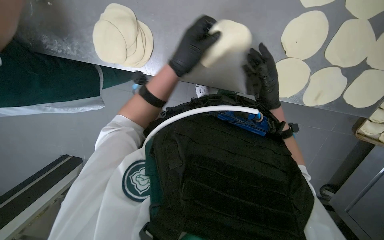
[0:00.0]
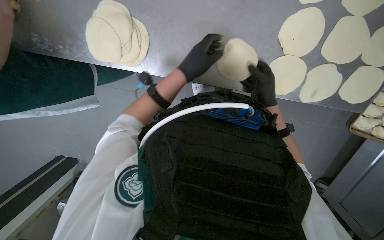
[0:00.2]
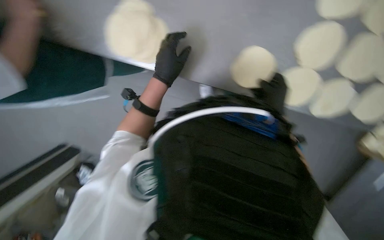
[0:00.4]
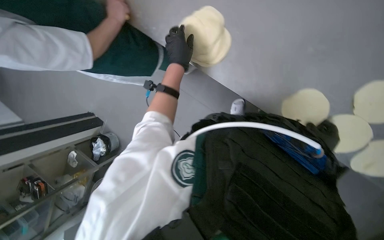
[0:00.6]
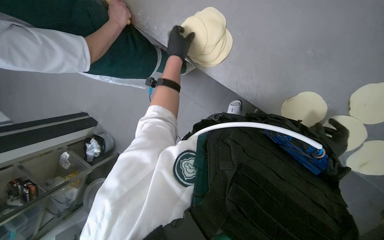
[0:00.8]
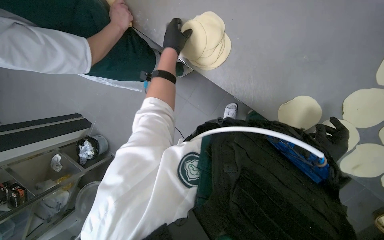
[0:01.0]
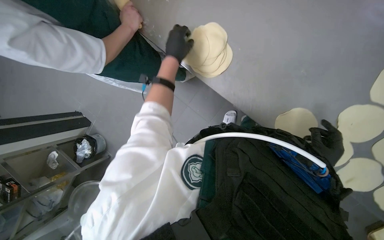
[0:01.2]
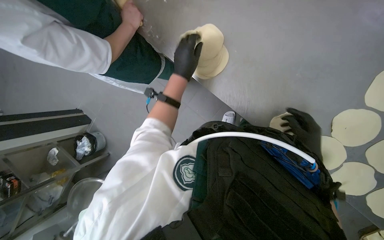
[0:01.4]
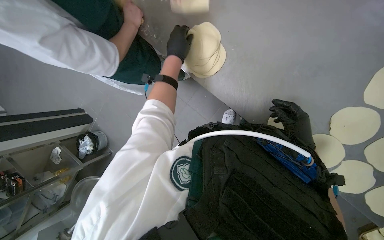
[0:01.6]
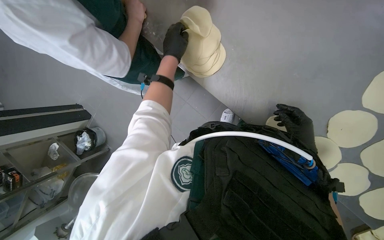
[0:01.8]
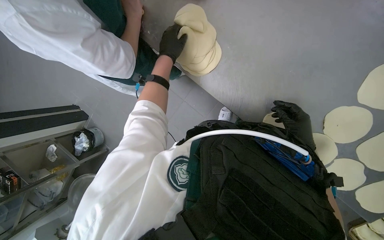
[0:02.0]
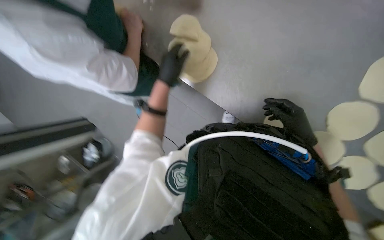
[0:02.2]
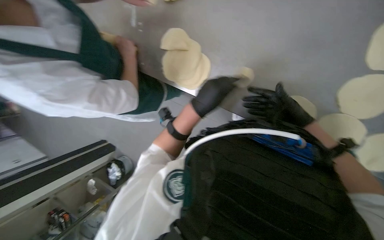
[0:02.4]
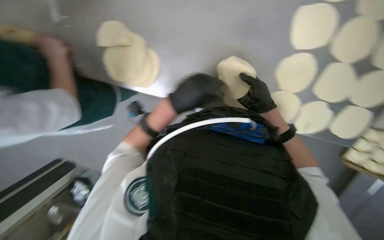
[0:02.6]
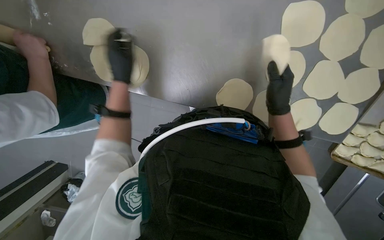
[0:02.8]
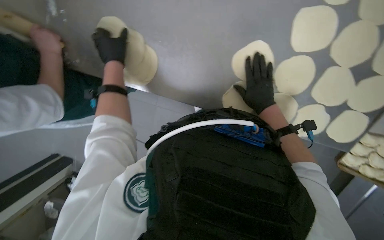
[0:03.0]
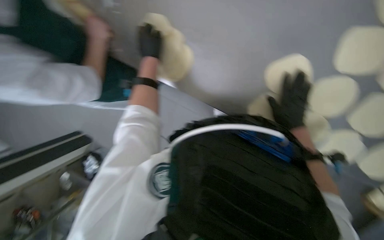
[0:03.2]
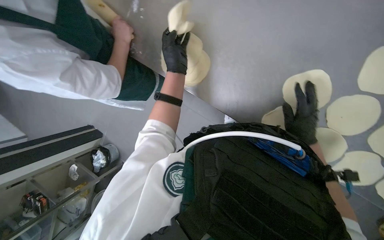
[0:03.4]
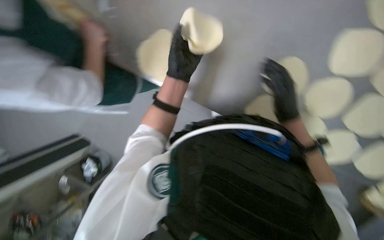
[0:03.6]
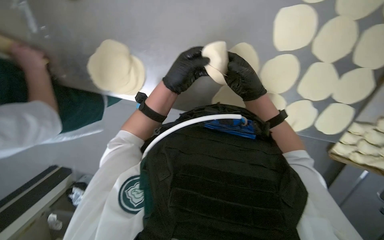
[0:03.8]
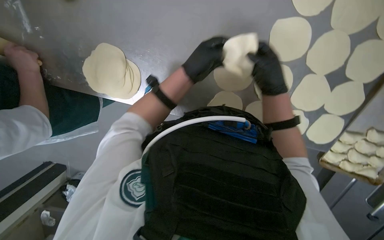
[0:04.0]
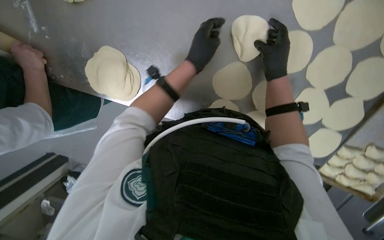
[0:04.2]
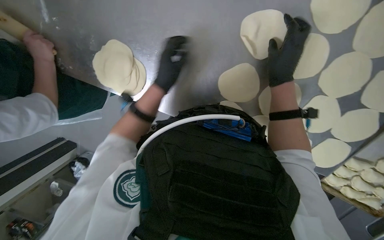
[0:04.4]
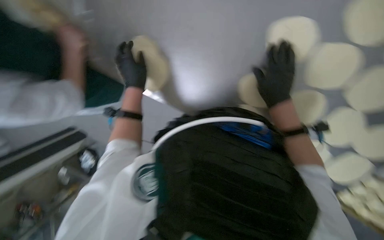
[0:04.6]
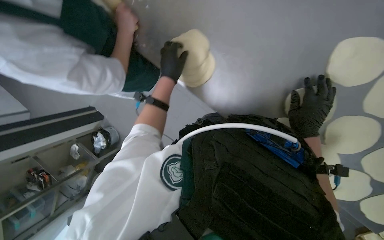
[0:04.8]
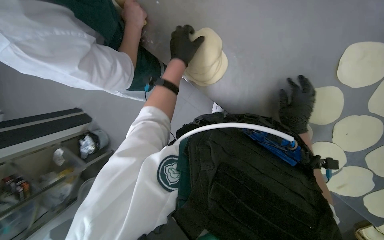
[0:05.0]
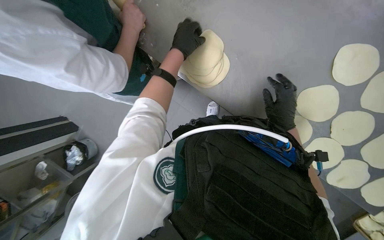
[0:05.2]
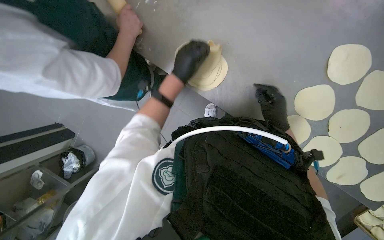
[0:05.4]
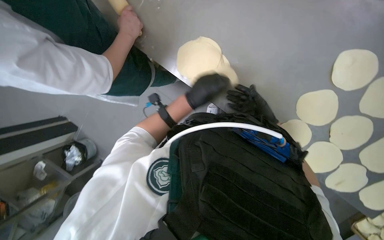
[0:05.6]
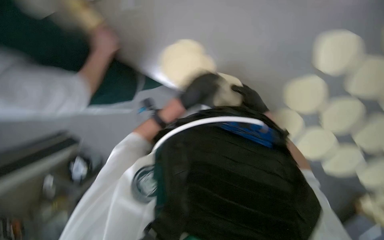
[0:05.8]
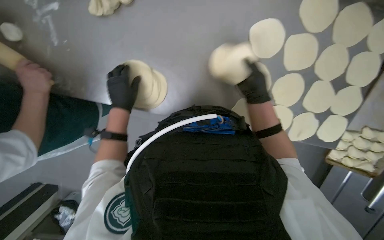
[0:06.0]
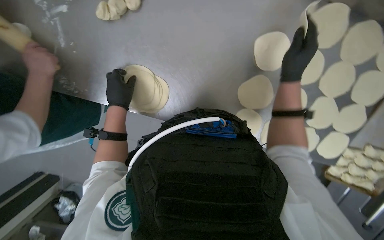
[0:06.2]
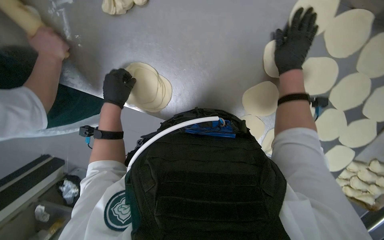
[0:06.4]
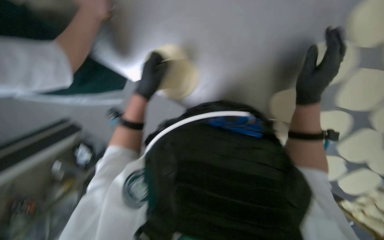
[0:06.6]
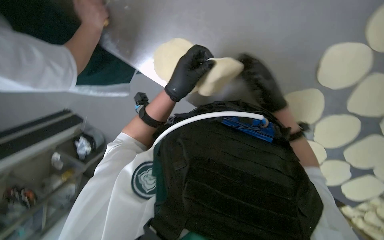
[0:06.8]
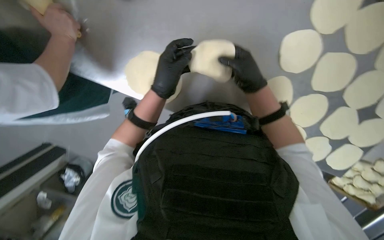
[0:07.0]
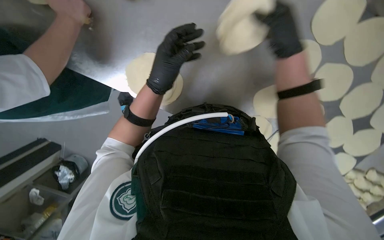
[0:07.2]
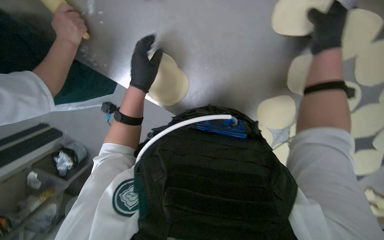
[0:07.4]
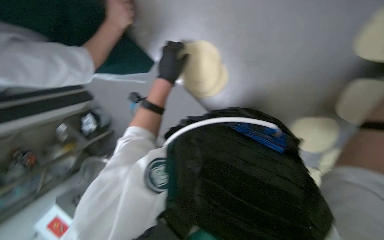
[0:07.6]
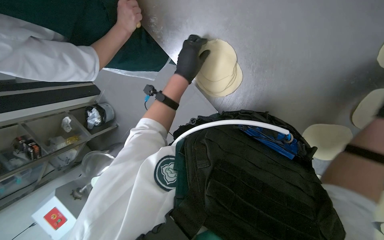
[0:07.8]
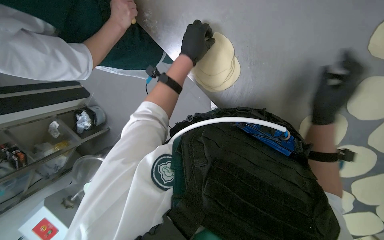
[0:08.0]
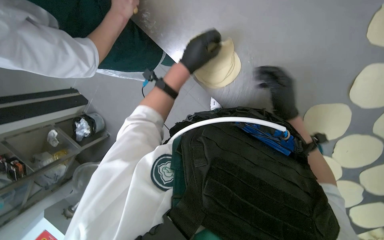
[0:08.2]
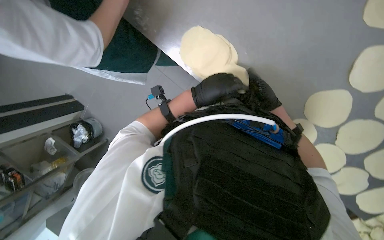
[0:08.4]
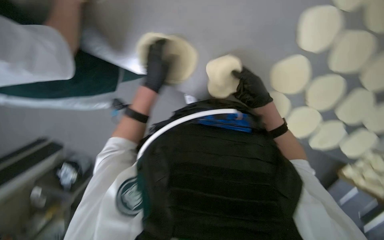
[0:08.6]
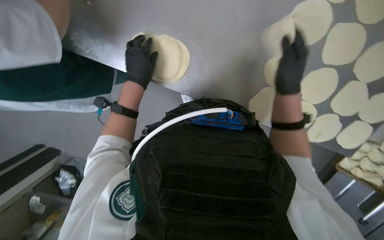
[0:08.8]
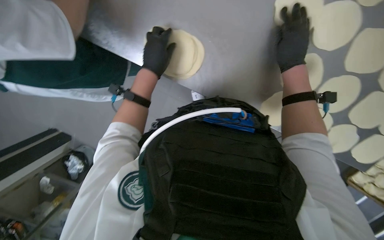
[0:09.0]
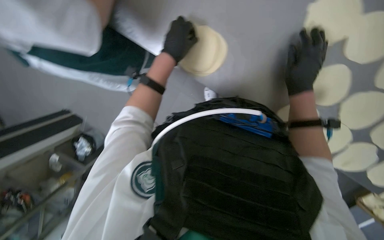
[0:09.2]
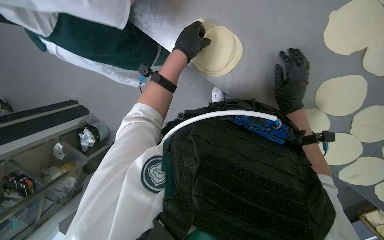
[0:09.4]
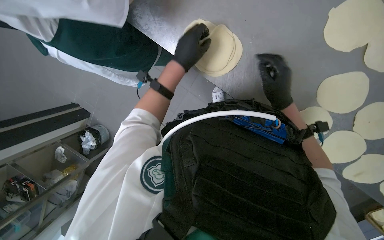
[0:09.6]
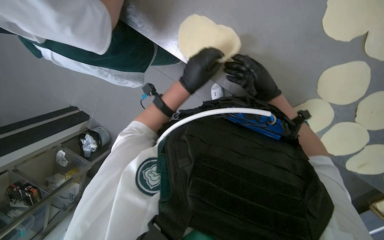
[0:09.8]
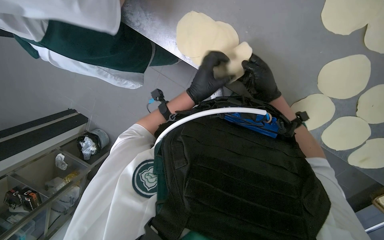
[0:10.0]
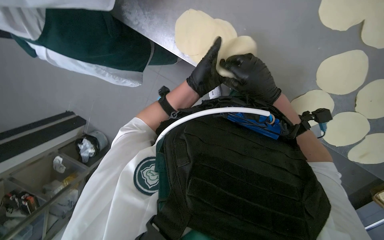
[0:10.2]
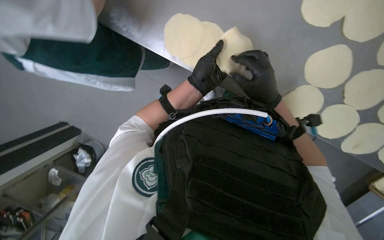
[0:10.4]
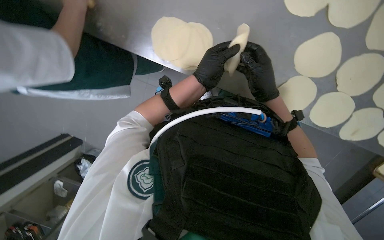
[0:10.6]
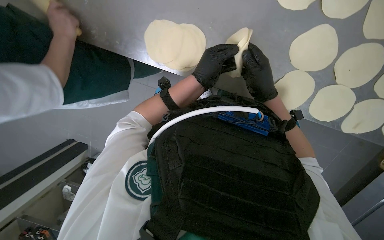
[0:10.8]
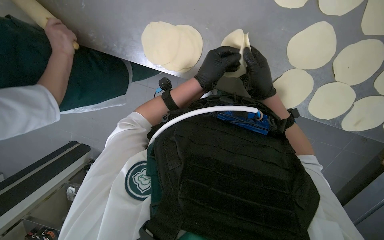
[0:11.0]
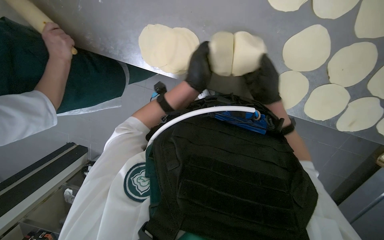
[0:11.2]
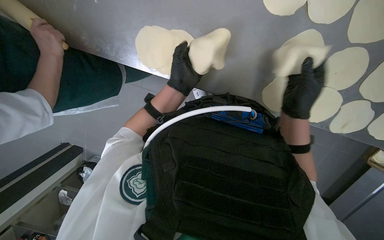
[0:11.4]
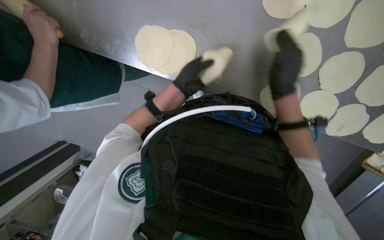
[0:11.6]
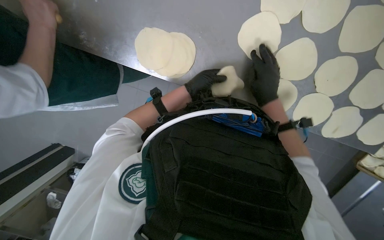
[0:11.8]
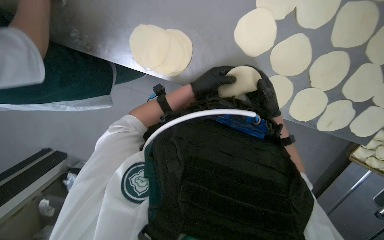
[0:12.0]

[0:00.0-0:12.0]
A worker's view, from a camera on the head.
Job: preparing food.
The whole recording: Flattening dough for dumplings. The worker continues flattening small pieces of dough into circular shapes using a rolling pin.
0:00.0 to 0:01.6: The scene rotates clockwise by some 25 degrees. The left hand heads up the picture, covering roughly 10 cm.
0:03.0 to 0:04.4: The right hand heads nearer to the camera and up the picture, covering about 15 cm. Meanwhile the left hand moves to the right, some 15 cm.
0:04.4 to 0:06.0: The right hand shifts approximately 10 cm farther from the camera, while the left hand heads to the left, covering about 10 cm.
0:06.0 to 0:07.6: The left hand goes left and right, some 20 cm each way, reversing 2 times, while the right hand travels nearer to the camera by roughly 25 cm.
0:07.6 to 0:09.0: The right hand goes nearer and farther, approximately 30 cm each way, reversing 2 times.
0:09.0 to 0:10.4: The right hand is displaced to the left and down the picture by approximately 15 cm, while the left hand heads down the picture, covering roughly 10 cm.

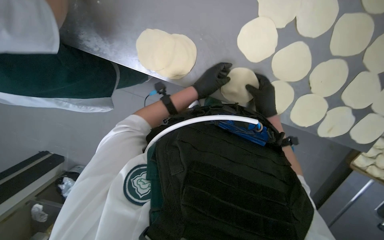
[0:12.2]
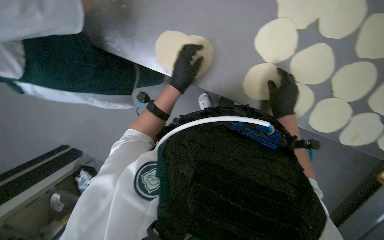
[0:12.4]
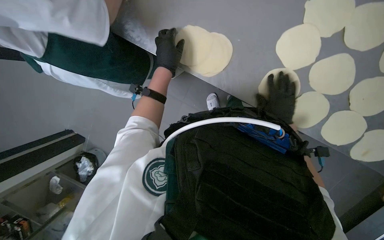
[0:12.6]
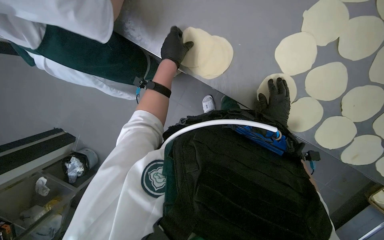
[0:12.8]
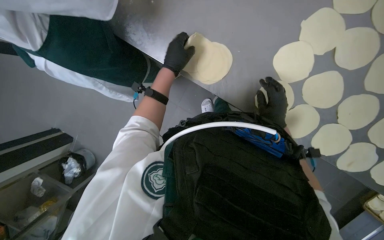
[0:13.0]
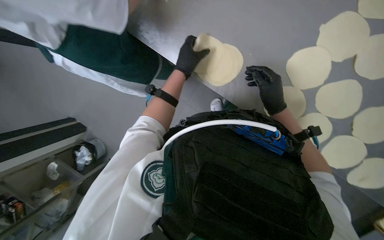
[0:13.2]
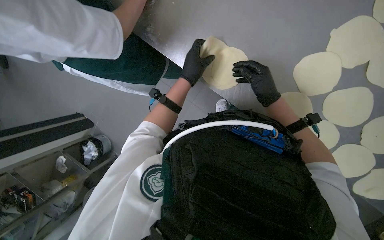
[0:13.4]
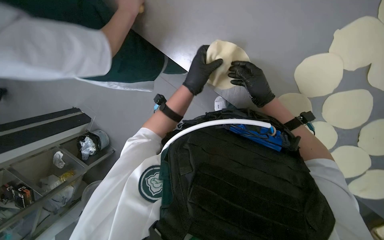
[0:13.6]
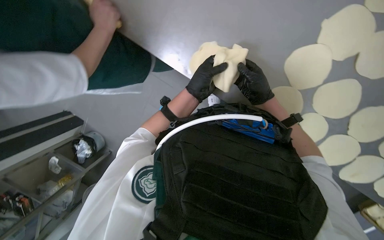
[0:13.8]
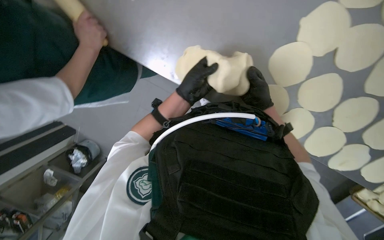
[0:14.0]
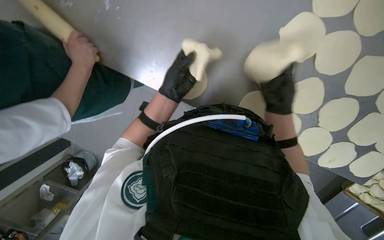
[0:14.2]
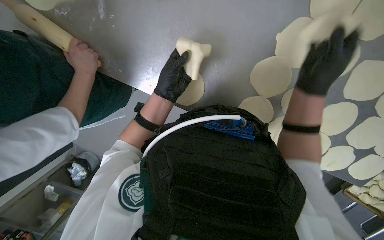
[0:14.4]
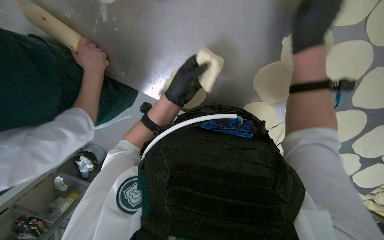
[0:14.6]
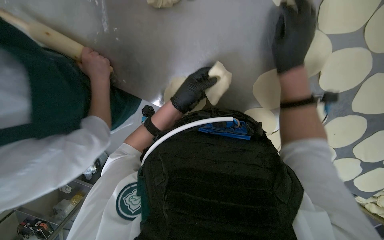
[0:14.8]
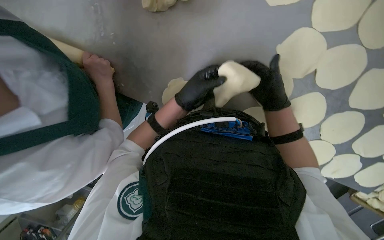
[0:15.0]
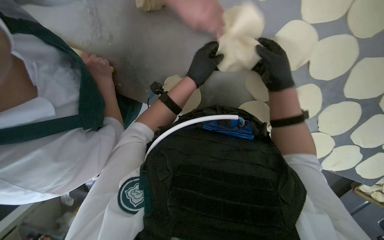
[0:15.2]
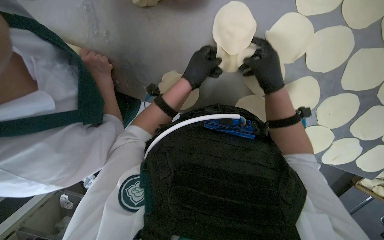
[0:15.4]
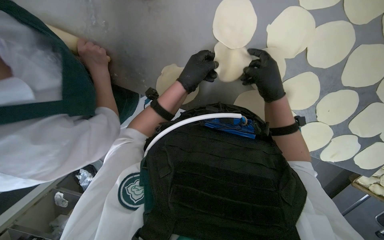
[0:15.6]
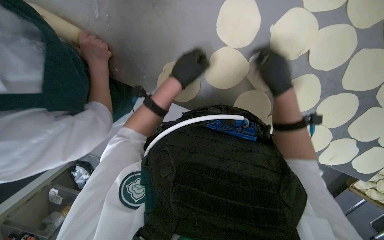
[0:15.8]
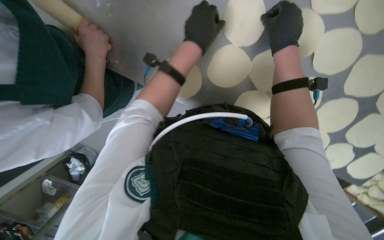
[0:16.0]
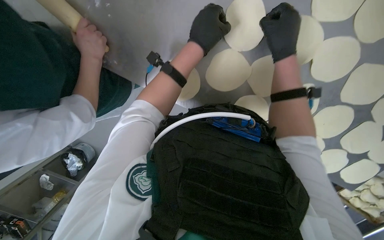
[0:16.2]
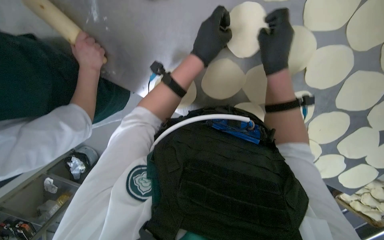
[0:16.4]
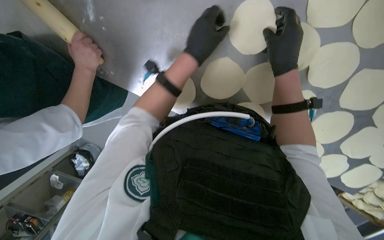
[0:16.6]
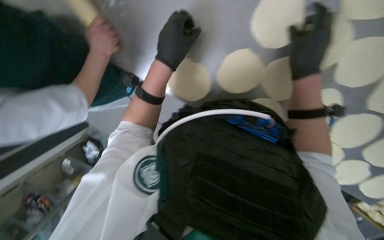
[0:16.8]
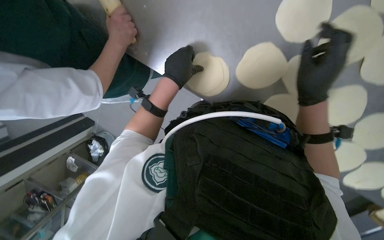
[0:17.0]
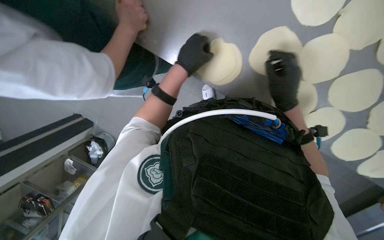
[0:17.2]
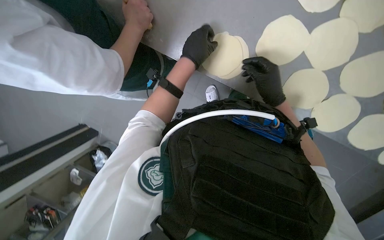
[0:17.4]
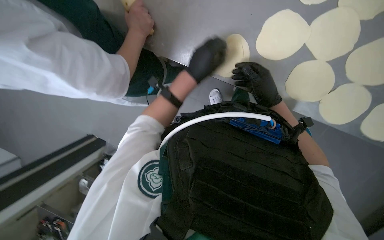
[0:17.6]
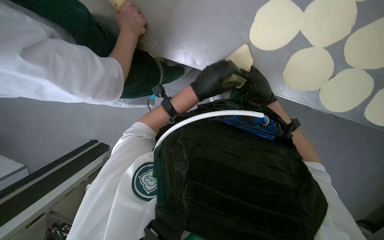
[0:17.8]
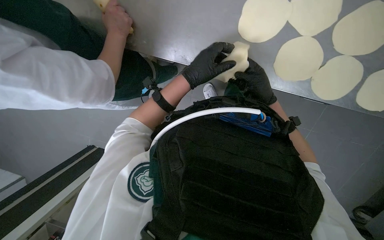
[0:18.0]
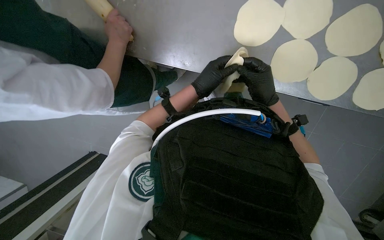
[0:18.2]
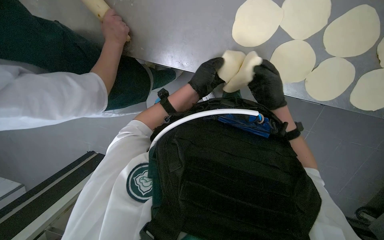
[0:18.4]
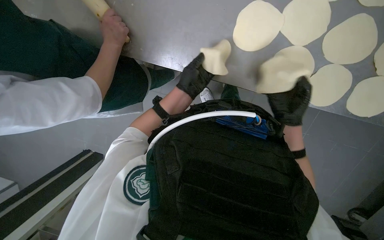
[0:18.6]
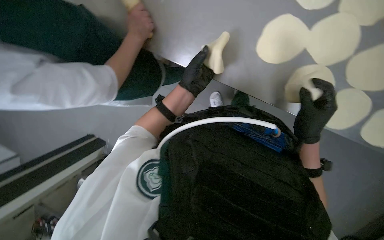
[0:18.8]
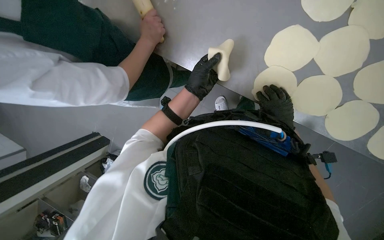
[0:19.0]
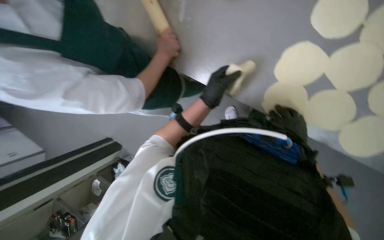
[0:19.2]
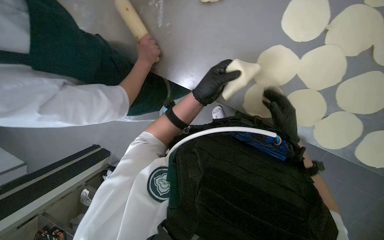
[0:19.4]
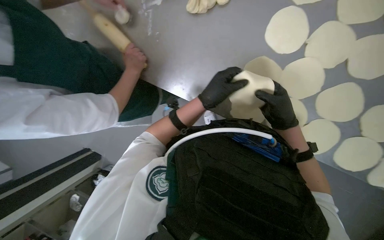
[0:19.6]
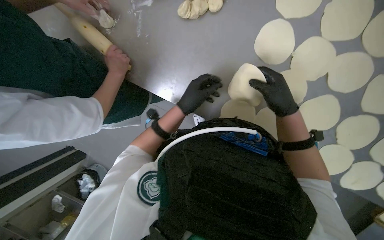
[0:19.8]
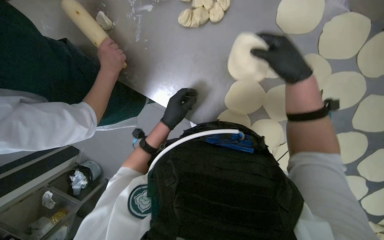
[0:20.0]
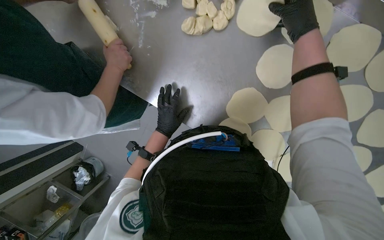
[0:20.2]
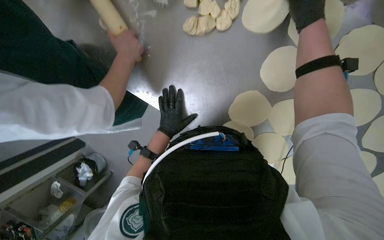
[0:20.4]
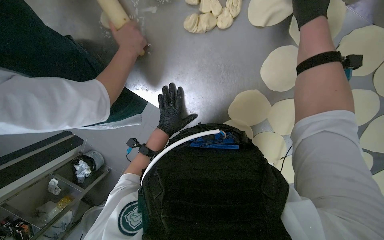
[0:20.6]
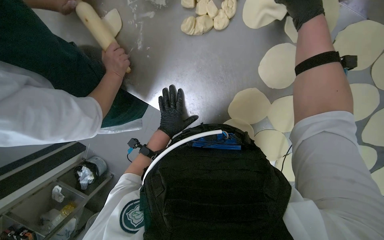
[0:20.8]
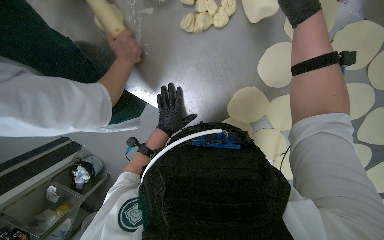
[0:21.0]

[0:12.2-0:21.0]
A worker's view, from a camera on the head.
Job: preparing food.
The whole recording: Flattening dough for dumplings. The worker continues flattening small pieces of dough into circular shapes using a rolling pin.
0:12.2 to 0:13.6: The right hand heads up the picture, covering roughly 15 cm.
0:13.6 to 0:15.2: The right hand heads nearer to the camera, covering about 15 cm.
0:15.2 to 0:16.6: The left hand goes roughly 10 cm nearer to the camera.
0:16.6 to 0:18.0: The left hand heads farther from the camera, covering some 10 cm. Meanwhile the right hand shifts roughly 25 cm farther from the camera and down the picture.
0:19.6 to 0:21.0: The left hand shifts some 15 cm farther from the camera and to the left; the right hand heads up the picture, covering roughly 35 cm.
